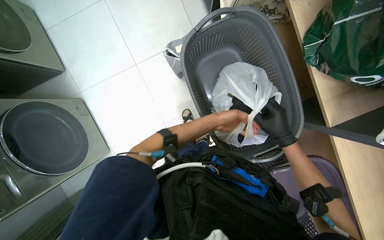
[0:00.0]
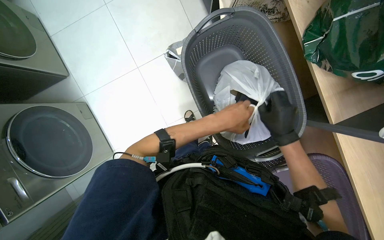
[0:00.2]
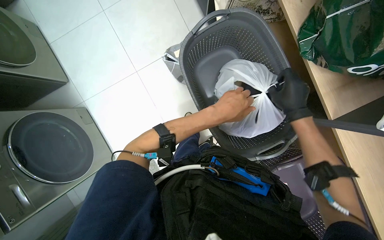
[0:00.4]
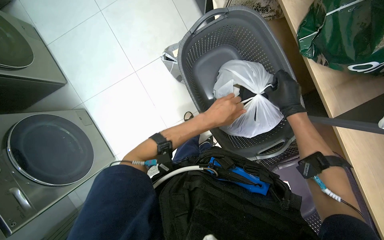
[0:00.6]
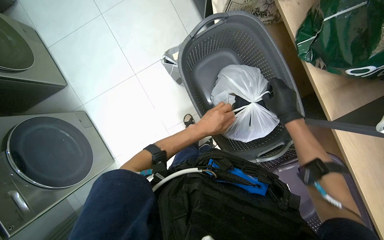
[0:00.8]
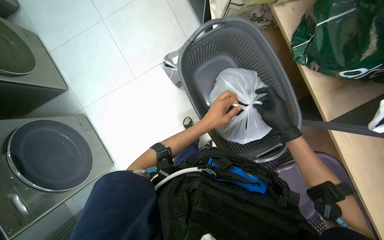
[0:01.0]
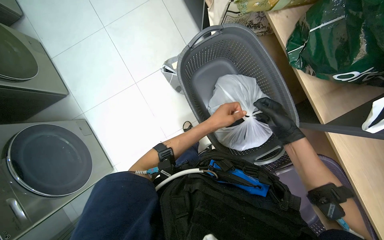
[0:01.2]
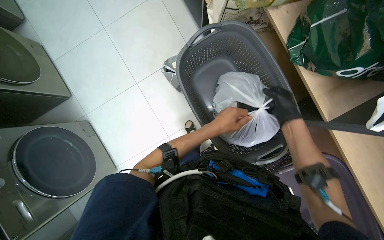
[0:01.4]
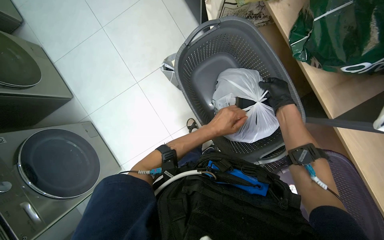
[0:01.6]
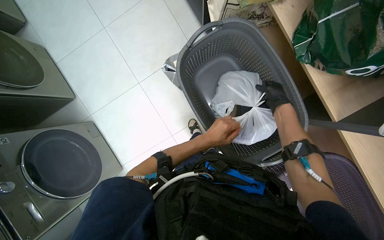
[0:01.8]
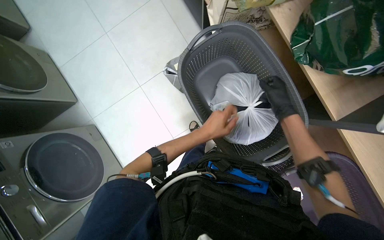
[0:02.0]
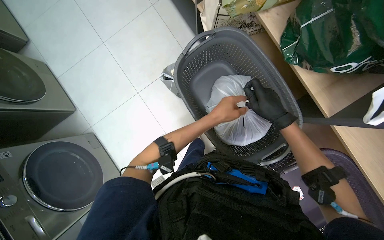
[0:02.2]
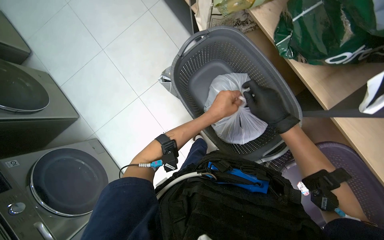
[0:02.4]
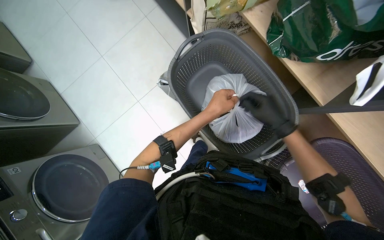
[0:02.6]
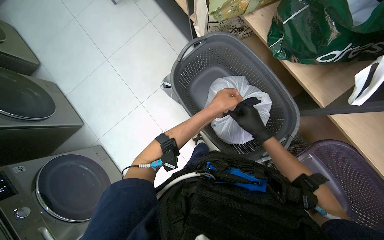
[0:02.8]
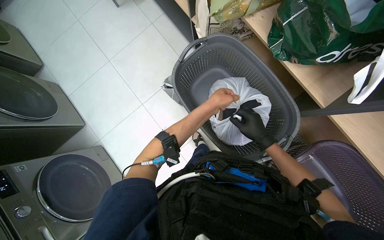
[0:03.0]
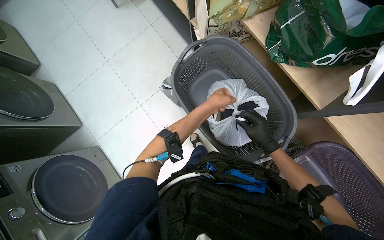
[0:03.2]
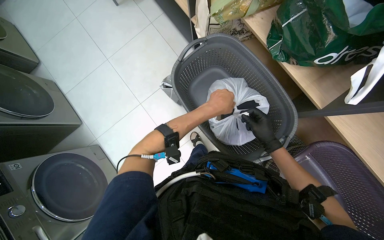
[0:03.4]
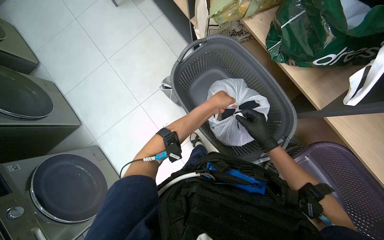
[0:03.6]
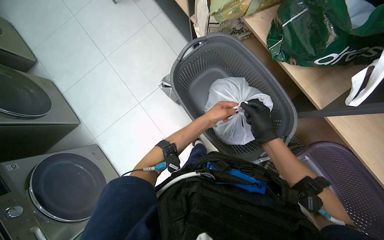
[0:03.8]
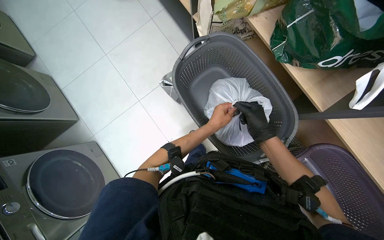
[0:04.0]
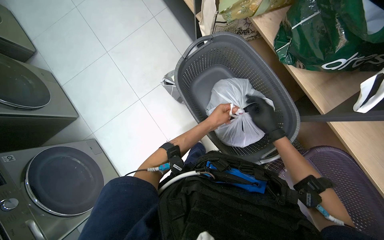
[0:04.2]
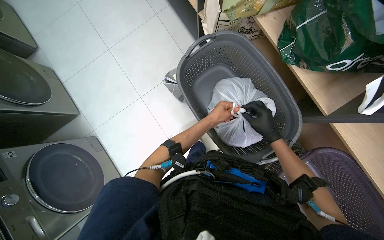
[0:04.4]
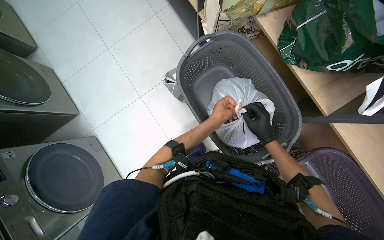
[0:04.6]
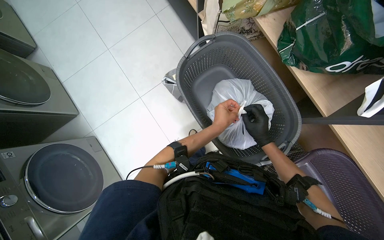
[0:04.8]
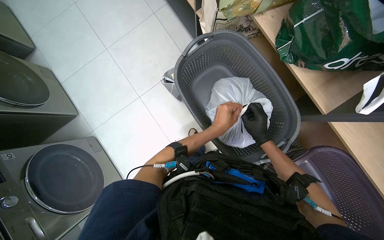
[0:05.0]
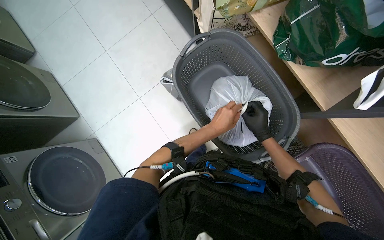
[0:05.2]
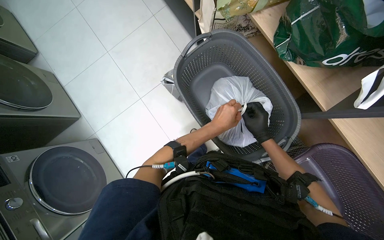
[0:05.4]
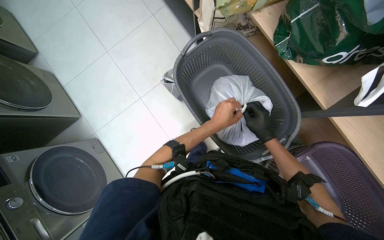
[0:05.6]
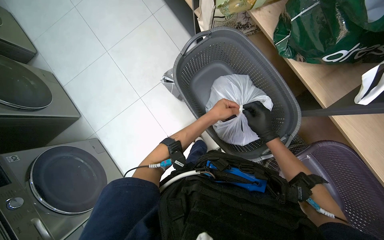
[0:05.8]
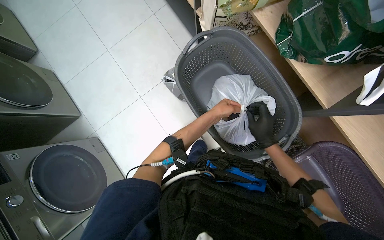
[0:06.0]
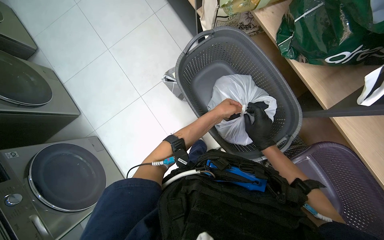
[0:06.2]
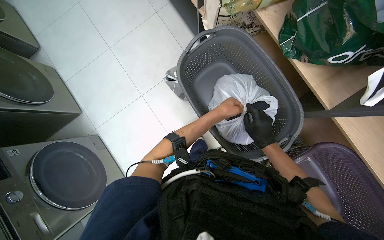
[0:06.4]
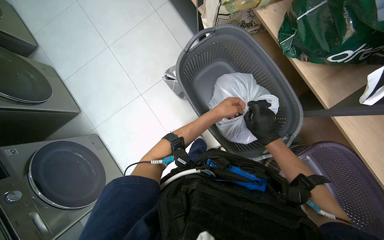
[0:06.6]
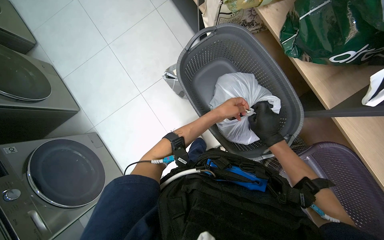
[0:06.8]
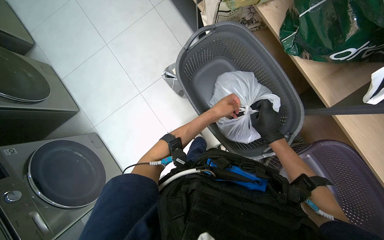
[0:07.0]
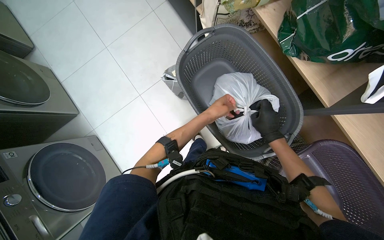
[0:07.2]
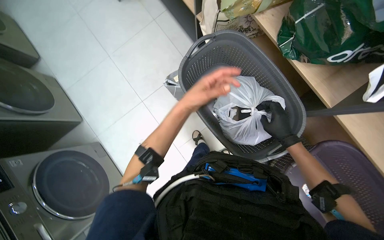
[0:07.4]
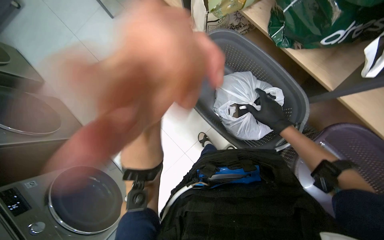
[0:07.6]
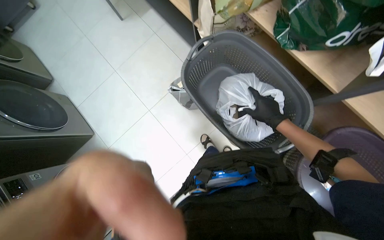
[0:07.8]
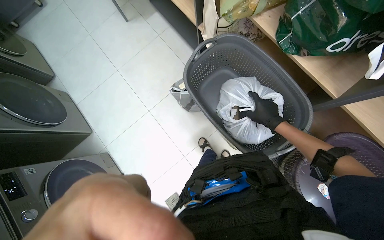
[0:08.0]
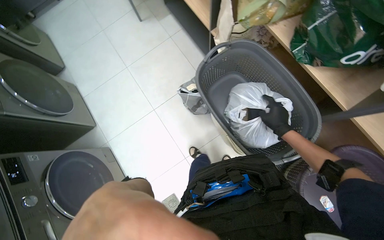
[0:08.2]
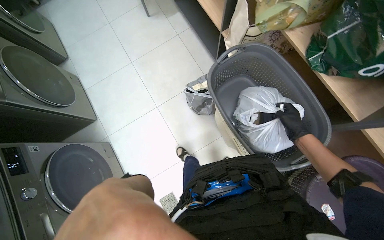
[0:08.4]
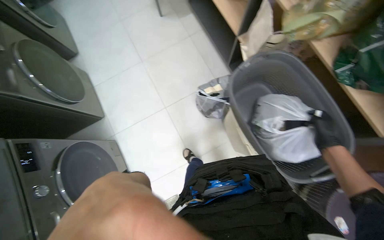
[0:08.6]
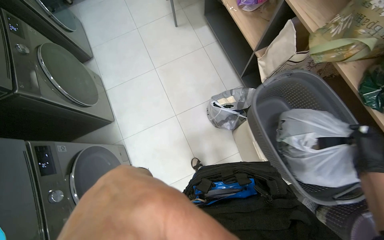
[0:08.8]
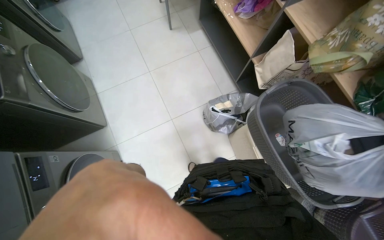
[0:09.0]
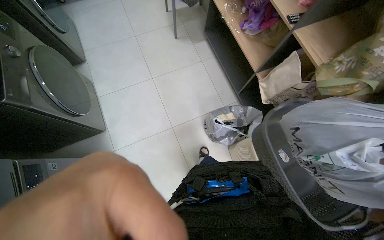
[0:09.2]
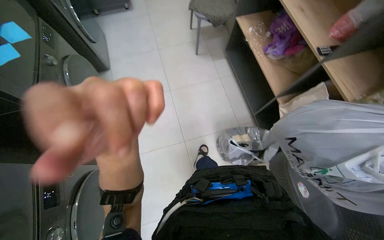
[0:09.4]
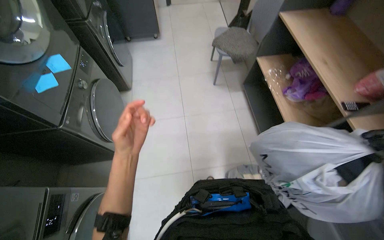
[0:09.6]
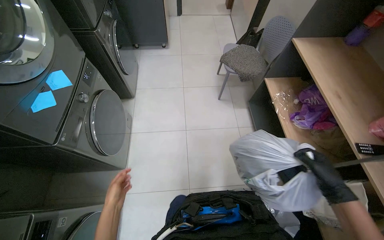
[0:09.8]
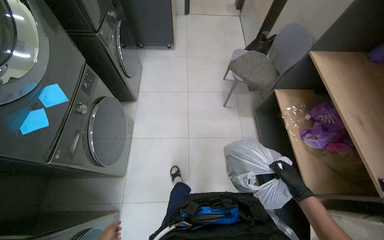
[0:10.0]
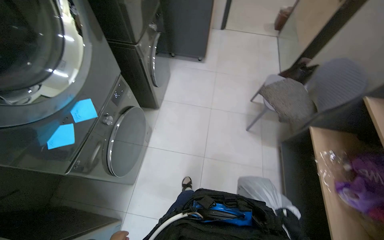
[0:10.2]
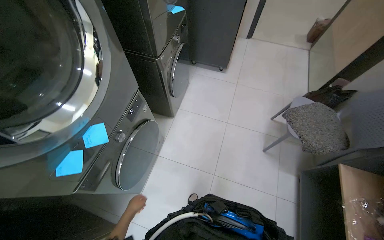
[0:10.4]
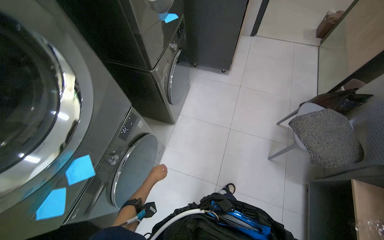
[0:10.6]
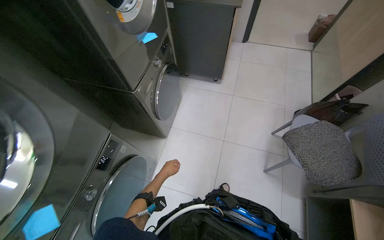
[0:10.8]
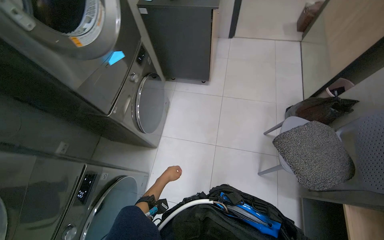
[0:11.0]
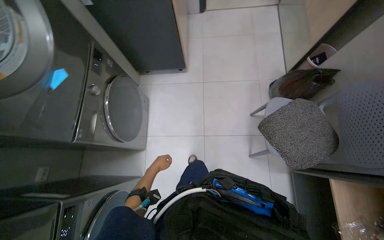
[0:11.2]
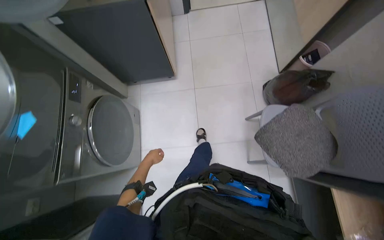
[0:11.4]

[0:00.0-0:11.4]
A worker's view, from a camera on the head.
Job: managing laundry.
The whole recording: Packing sorted clothes into bag. The worker packs sorted clothes into a plastic bag inside a laundry basket and ties the bag.
0:00.0 to 0:01.4: The left hand shifts some 10 cm nearer to the camera.
0:01.4 to 0:02.8: The right hand moves nearer and farther over about 20 cm, changing direction 2 times.
0:02.8 to 0:04.2: The left hand travels farther from the camera by some 10 cm.
0:04.2 to 0:05.6: The left hand is displaced nearer to the camera by about 10 cm.
0:05.6 to 0:07.2: The left hand goes roughly 10 cm farther from the camera.
0:08.6 to 0:10.0: The camera travels approximately 60 cm. The view tips upward by about 15 degrees. Everything in view rotates about 25 degrees clockwise.
0:10.0 to 0:11.4: The head travels roughly 1 m. The wearer looks some 10 degrees further downward.

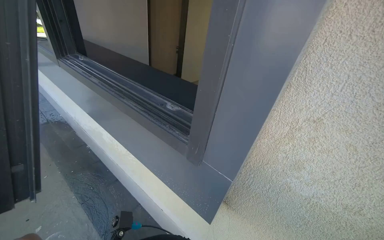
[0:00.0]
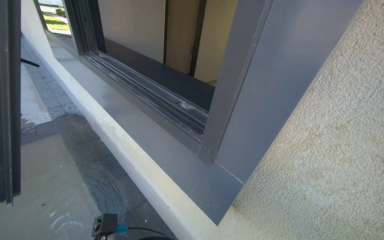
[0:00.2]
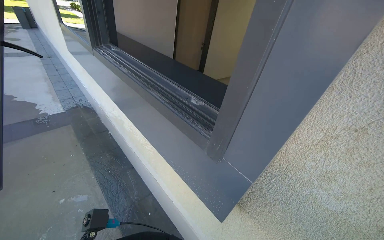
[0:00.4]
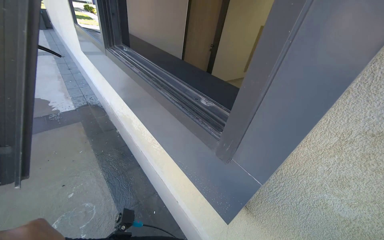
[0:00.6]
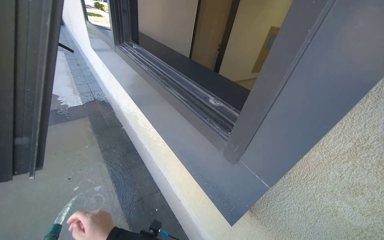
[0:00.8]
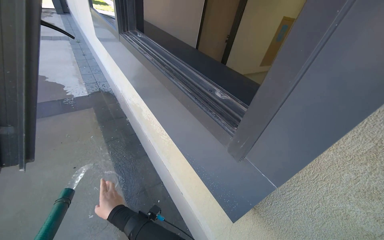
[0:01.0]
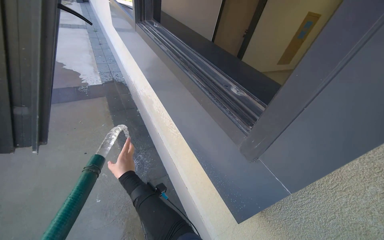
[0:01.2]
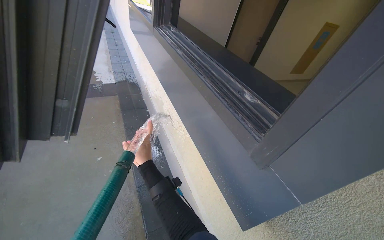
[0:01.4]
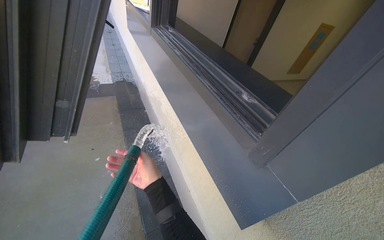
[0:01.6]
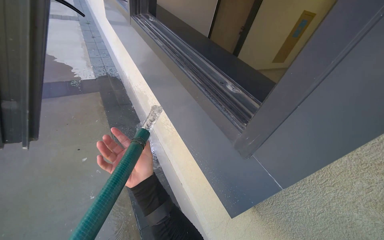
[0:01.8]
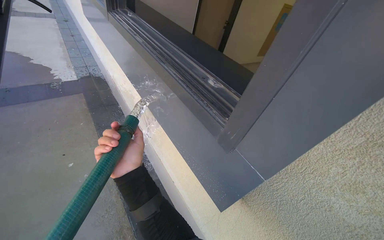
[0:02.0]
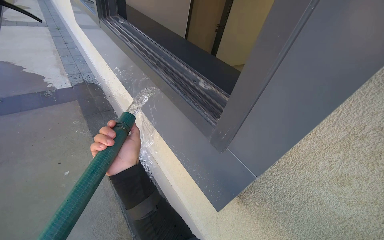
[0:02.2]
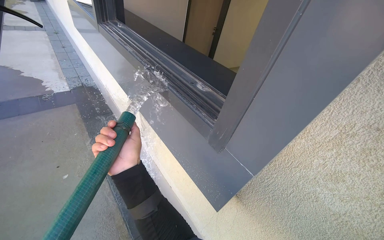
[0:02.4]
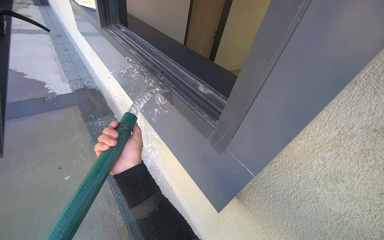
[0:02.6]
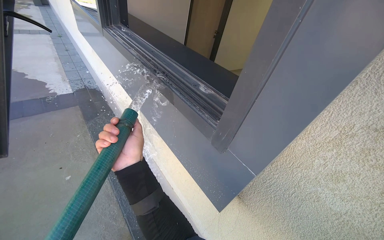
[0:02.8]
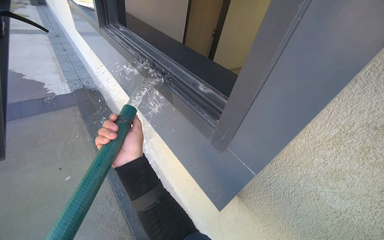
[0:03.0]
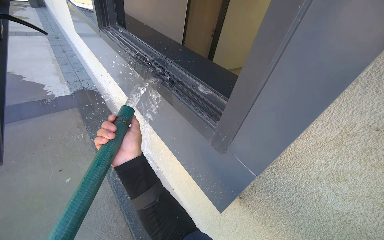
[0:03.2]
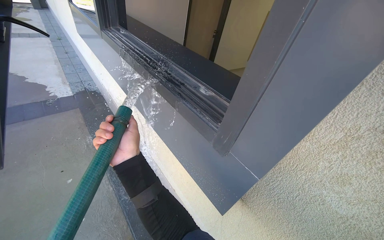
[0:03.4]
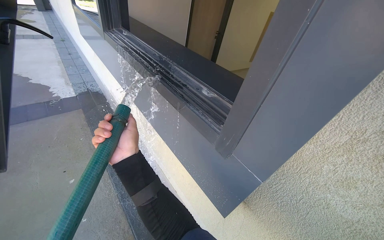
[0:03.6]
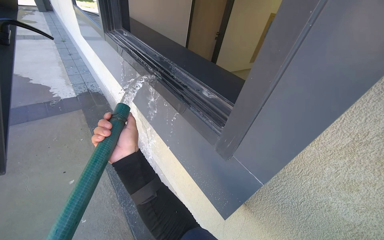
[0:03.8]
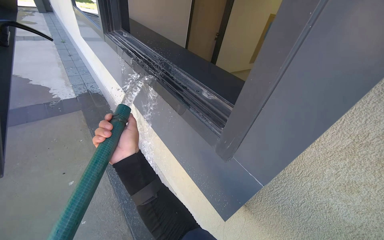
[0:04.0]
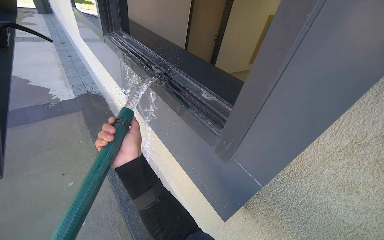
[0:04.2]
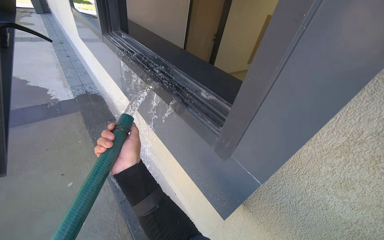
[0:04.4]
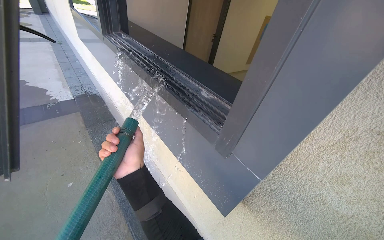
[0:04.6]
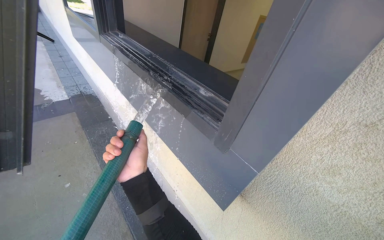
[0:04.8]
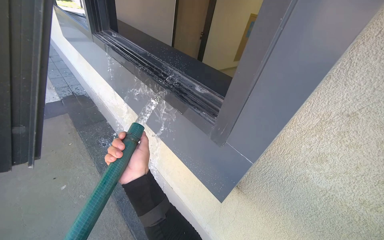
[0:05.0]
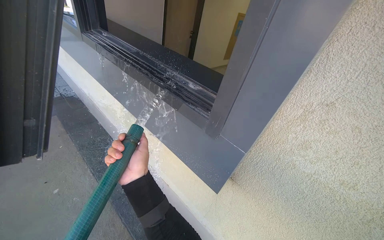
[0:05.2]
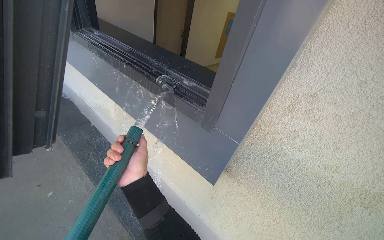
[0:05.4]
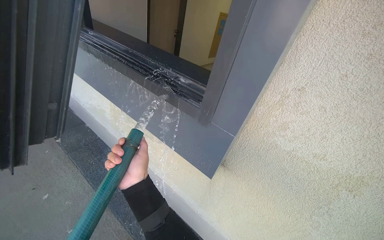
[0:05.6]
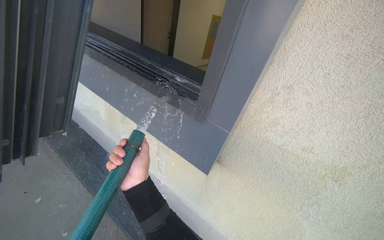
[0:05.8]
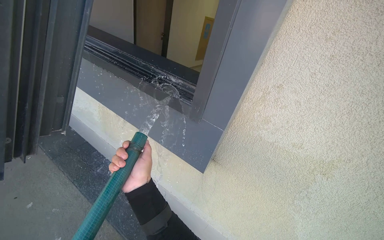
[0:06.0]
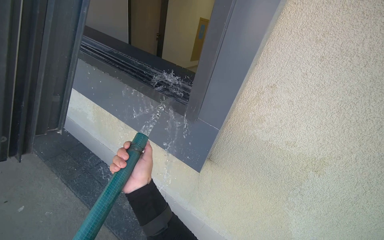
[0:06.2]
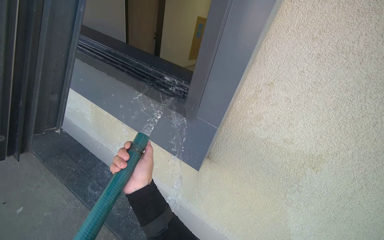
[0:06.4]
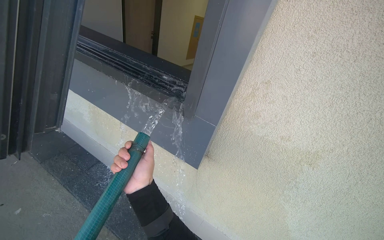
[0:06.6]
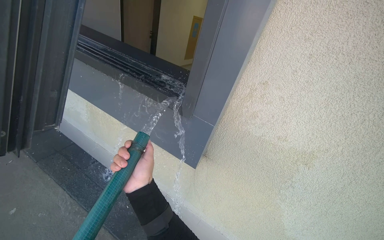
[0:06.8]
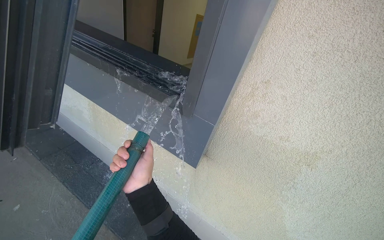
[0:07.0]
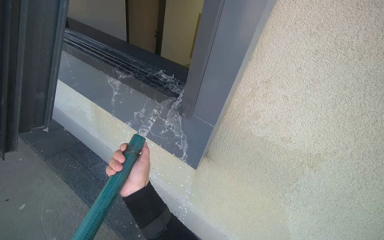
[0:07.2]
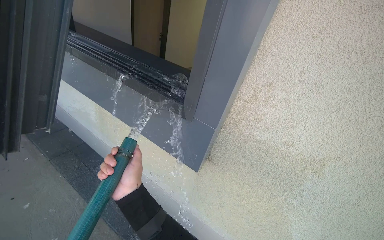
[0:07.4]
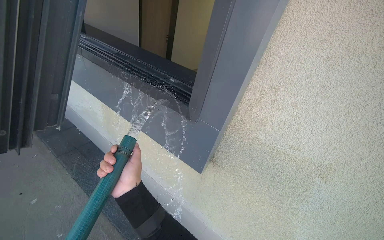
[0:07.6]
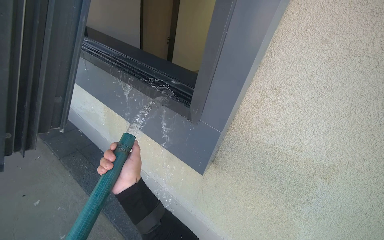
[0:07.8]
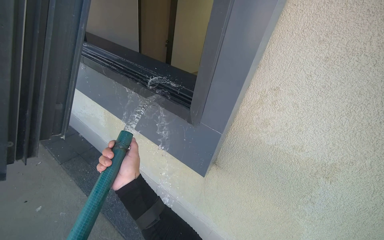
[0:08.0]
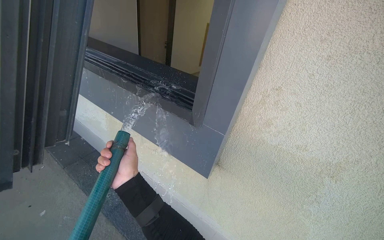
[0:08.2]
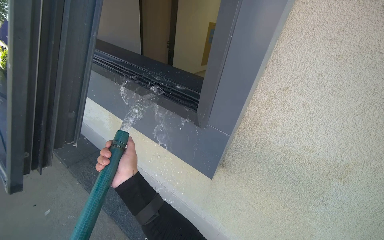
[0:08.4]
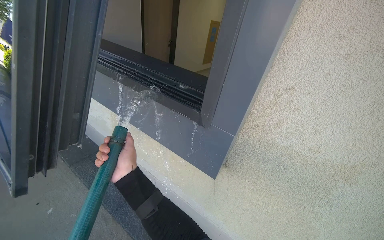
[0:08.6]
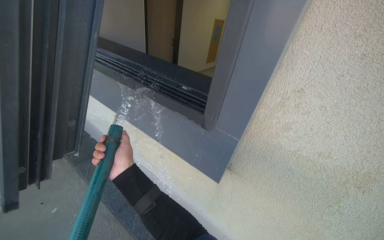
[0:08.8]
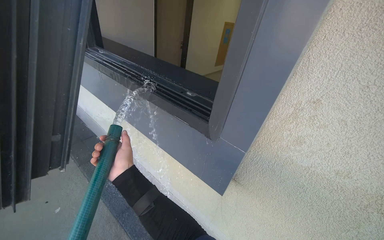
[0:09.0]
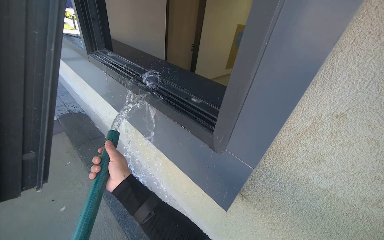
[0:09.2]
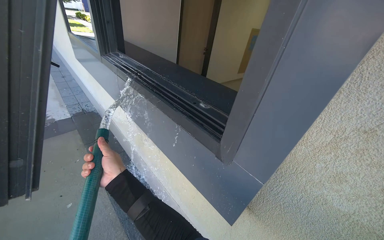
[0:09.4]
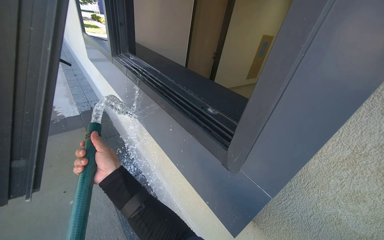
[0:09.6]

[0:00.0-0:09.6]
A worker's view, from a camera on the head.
Job: cleaning windows.
The whole recording: Spraying water into window frame. The worker sprays water from a hose into the open window frame.
0:00.0 to 0:01.6: The wearer's head swings some 25 degrees to the left.
0:01.6 to 0:03.2: The right hand moves up the picture, approximately 10 cm.
0:04.8 to 0:06.4: The camera is aimed about 15 degrees further to the right.
0:08.0 to 0:09.6: The right hand heads to the left, covering about 15 cm.
